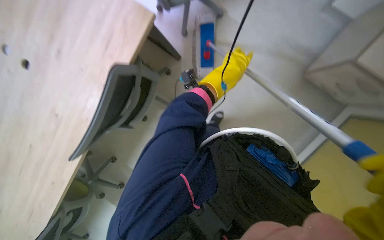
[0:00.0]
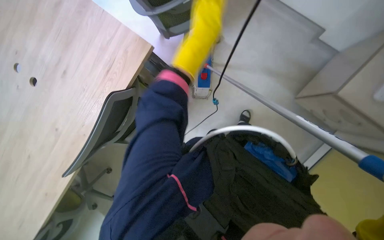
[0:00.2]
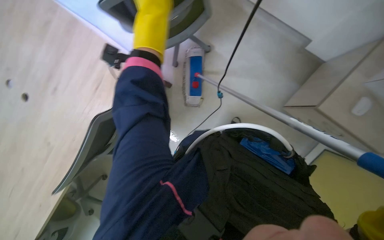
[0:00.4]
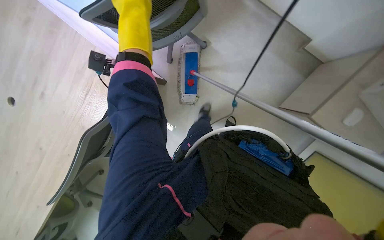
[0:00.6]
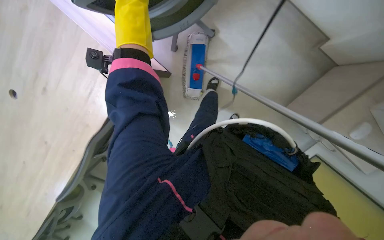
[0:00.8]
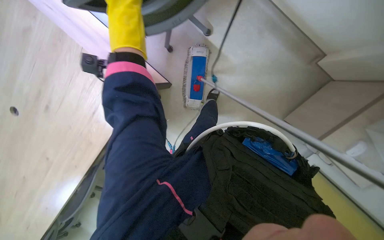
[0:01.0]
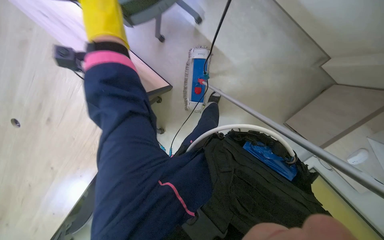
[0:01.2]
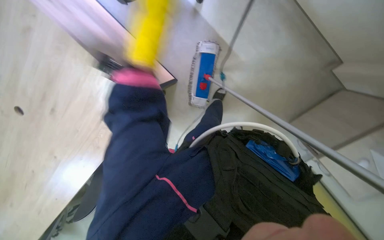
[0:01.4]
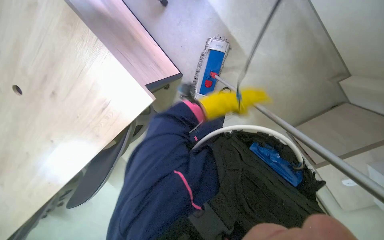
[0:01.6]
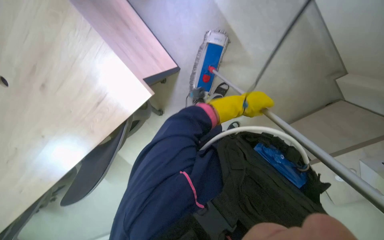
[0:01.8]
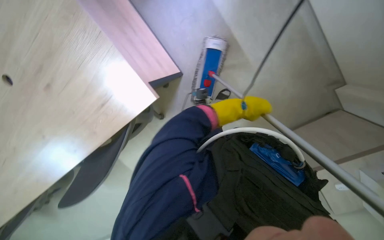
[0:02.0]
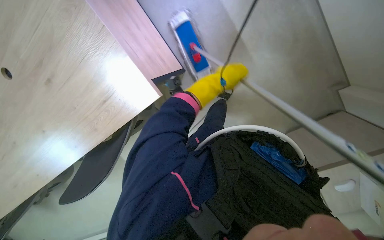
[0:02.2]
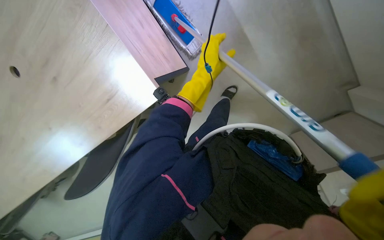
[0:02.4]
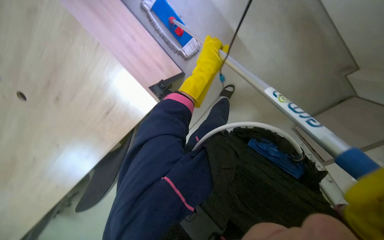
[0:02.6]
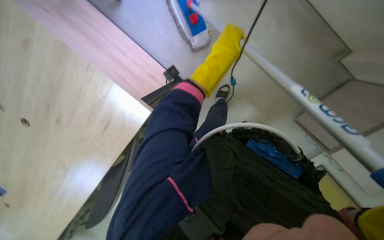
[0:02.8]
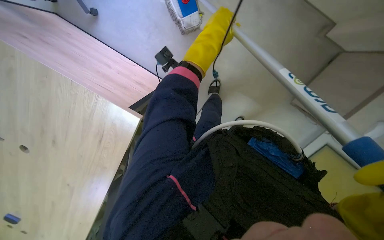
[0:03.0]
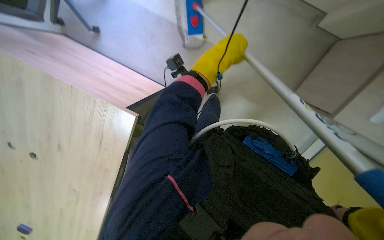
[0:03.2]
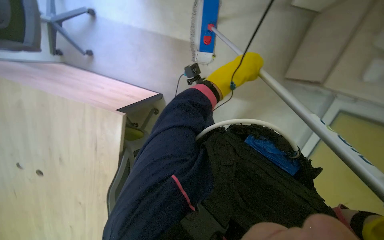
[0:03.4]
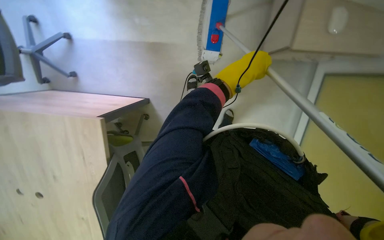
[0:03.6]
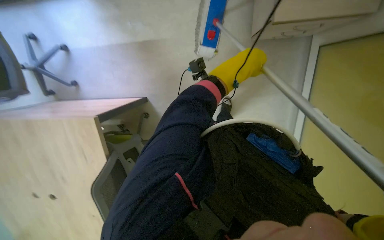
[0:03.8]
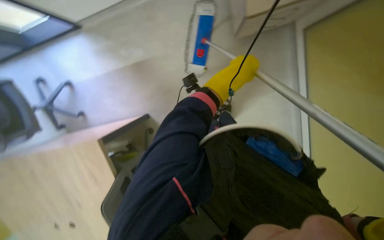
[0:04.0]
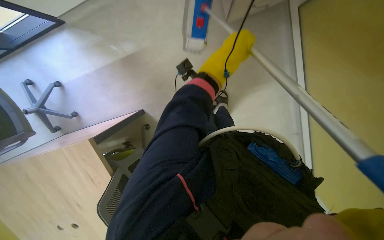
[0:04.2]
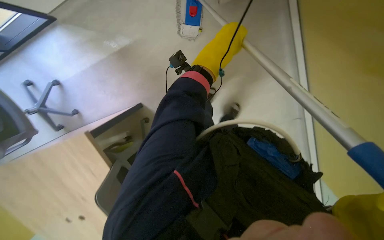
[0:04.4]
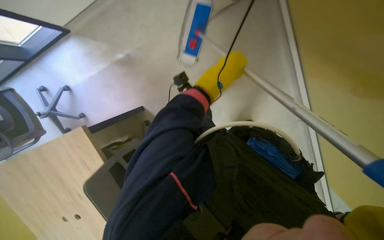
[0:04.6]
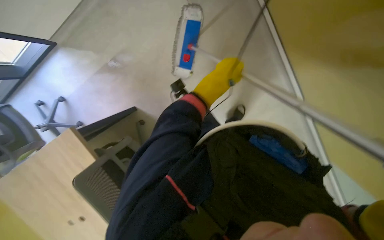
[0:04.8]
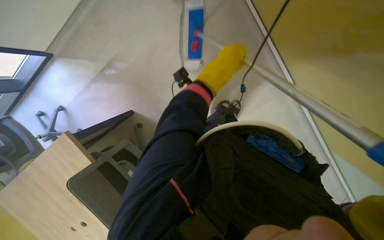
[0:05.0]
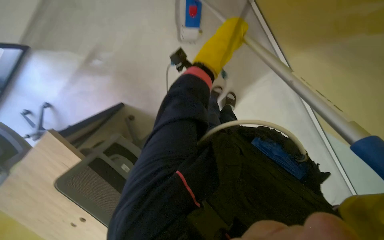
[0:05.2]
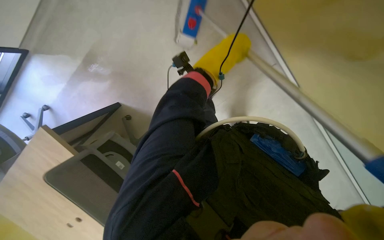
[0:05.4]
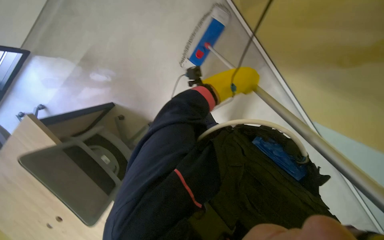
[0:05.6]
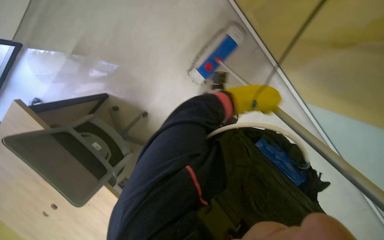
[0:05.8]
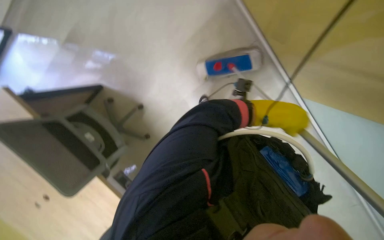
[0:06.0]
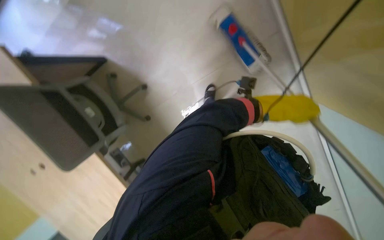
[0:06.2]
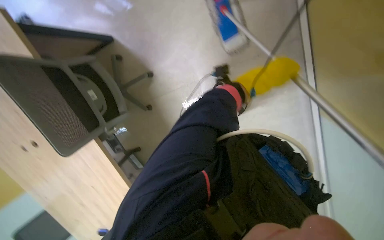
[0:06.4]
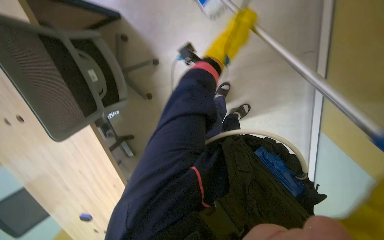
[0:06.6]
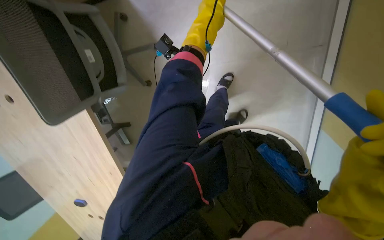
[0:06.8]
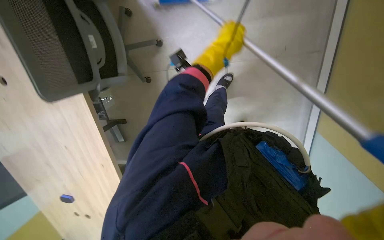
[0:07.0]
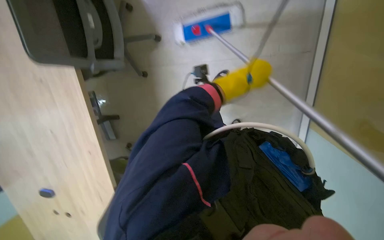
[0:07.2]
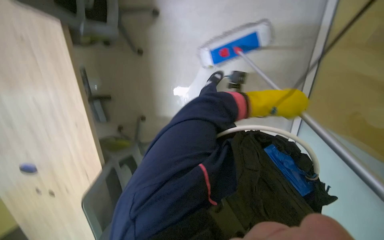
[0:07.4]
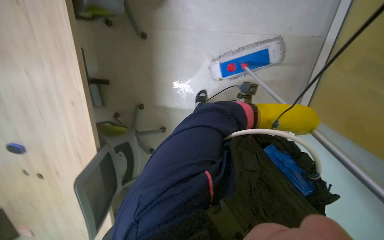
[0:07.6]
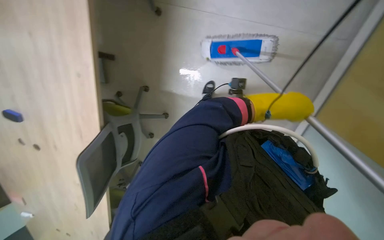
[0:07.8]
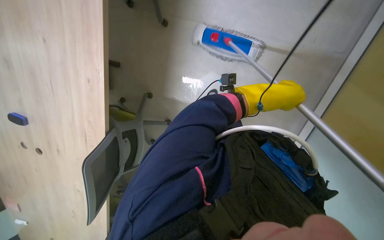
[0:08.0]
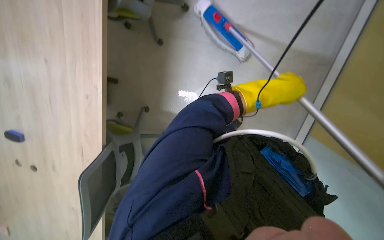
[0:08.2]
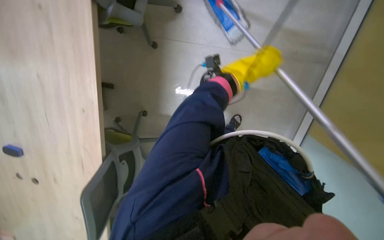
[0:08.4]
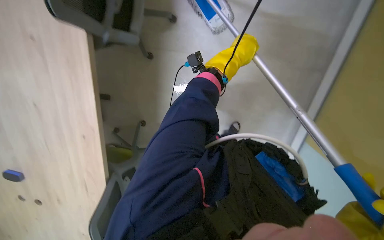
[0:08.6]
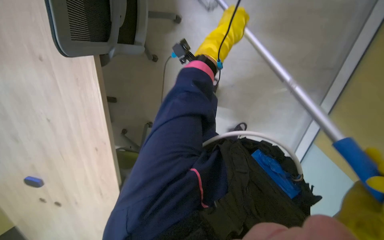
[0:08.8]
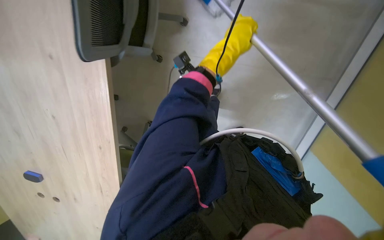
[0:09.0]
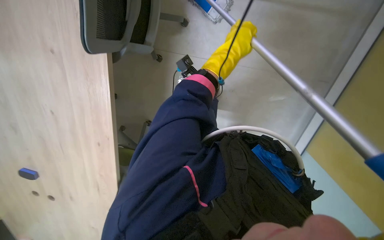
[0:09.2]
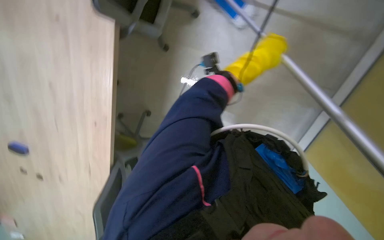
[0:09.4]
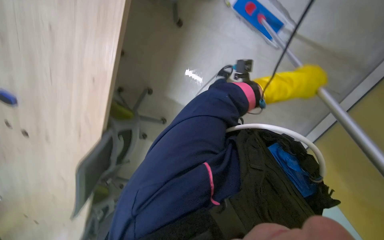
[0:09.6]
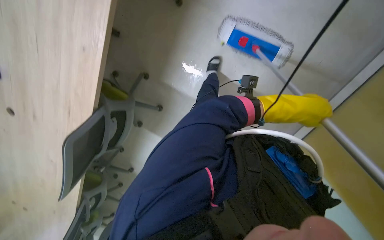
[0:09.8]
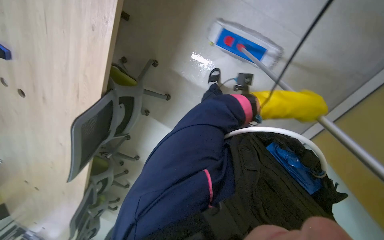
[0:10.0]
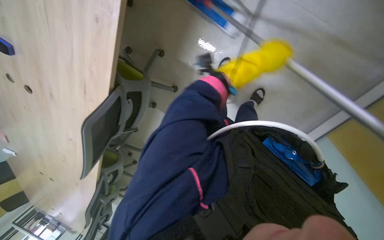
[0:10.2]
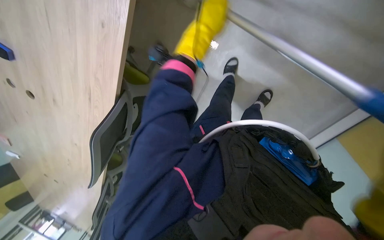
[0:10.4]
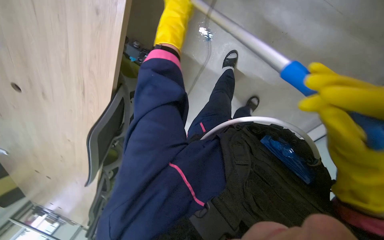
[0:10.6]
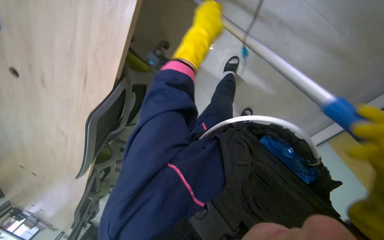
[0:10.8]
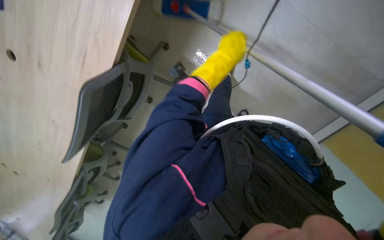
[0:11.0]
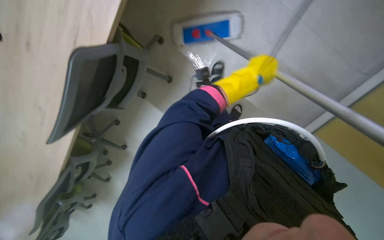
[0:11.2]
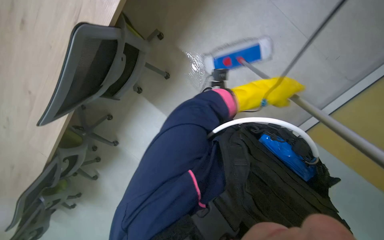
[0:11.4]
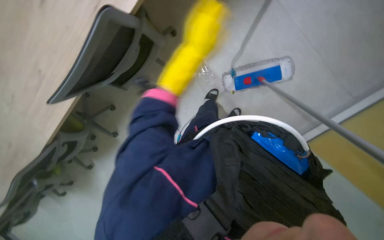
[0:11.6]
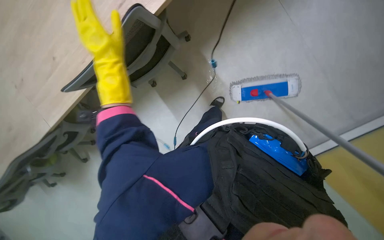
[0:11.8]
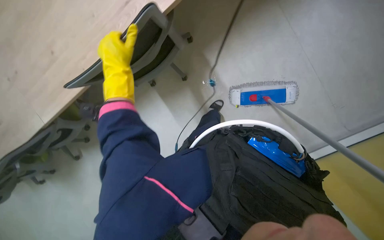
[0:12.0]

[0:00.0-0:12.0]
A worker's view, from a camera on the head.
Job: mopping floor.
The whole recording: Mopping the floor. The worker mops the floor, moving chairs and wringing the mop.
0:03.0 to 0:04.4: The scene rotates counterclockwise by some 30 degrees.
0:04.4 to 0:06.0: The left hand goes approximately 25 cm to the right and down the picture.
0:06.0 to 0:07.6: The head rotates about 30 degrees to the left. The wearer looks some 15 degrees further downward.
0:07.6 to 0:09.0: The left hand heads up the picture, covering some 15 cm.
0:09.0 to 0:10.4: The left hand travels to the right and back again, approximately 10 cm each way.

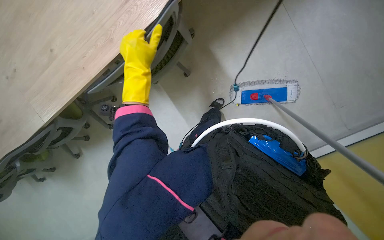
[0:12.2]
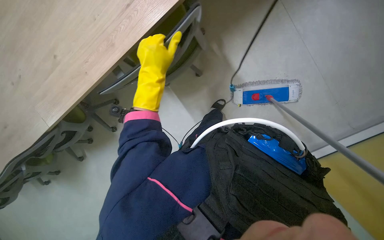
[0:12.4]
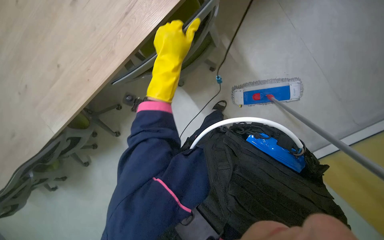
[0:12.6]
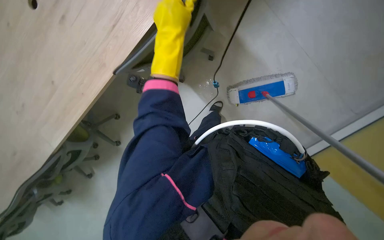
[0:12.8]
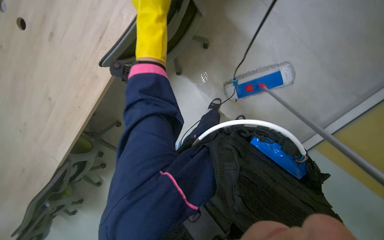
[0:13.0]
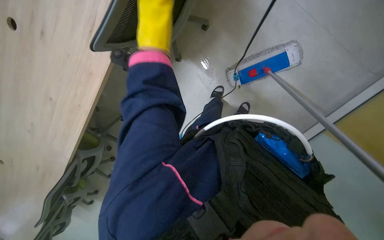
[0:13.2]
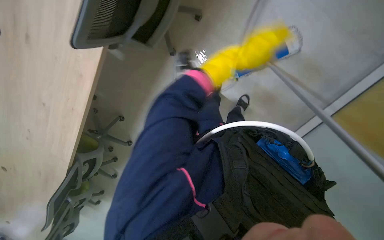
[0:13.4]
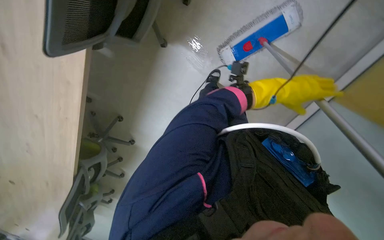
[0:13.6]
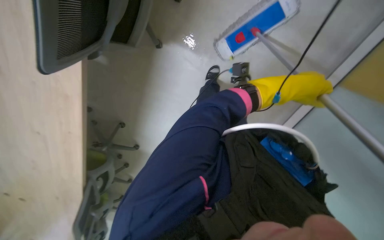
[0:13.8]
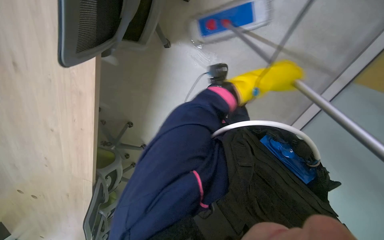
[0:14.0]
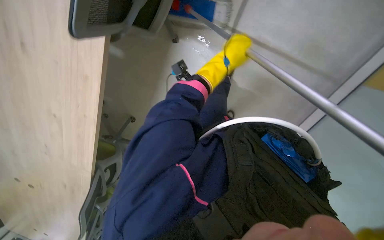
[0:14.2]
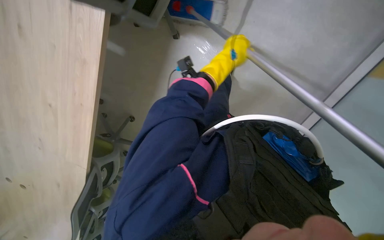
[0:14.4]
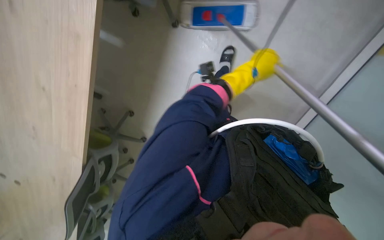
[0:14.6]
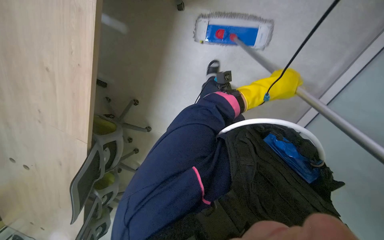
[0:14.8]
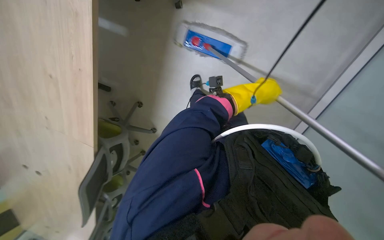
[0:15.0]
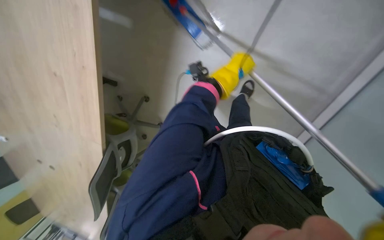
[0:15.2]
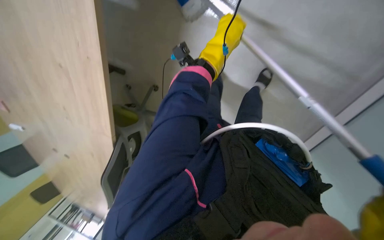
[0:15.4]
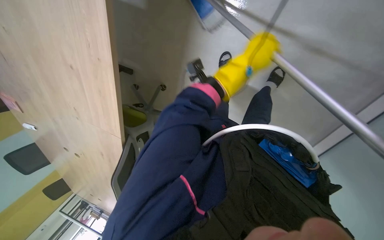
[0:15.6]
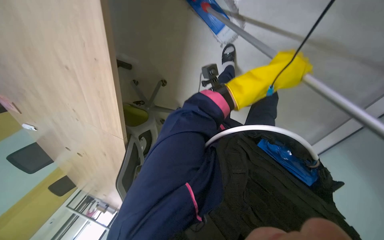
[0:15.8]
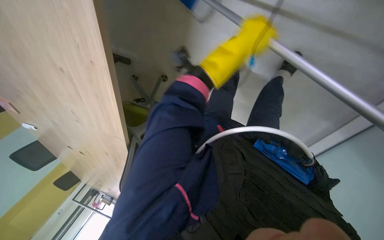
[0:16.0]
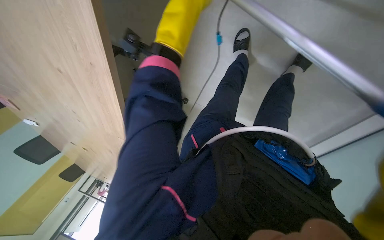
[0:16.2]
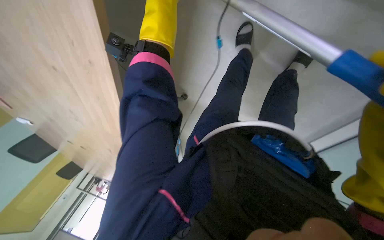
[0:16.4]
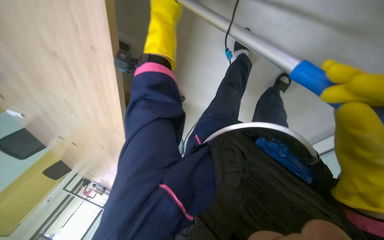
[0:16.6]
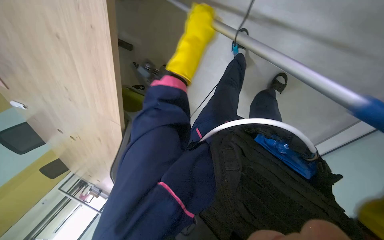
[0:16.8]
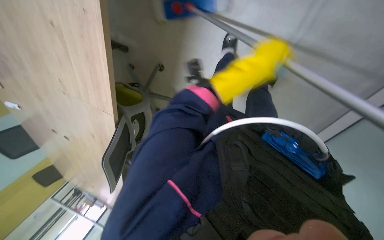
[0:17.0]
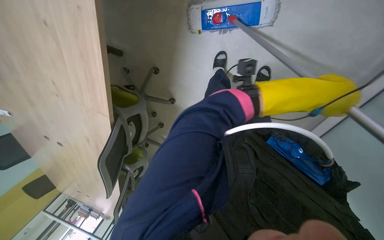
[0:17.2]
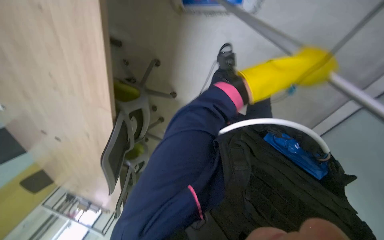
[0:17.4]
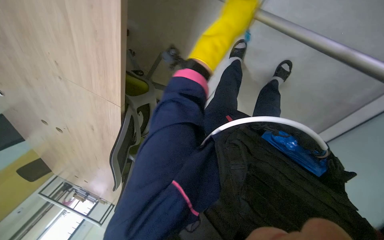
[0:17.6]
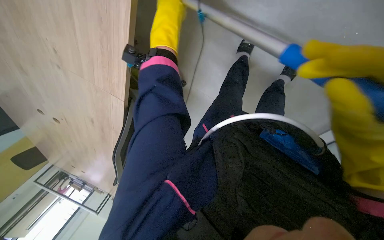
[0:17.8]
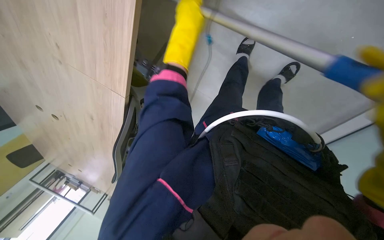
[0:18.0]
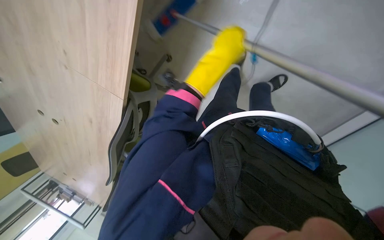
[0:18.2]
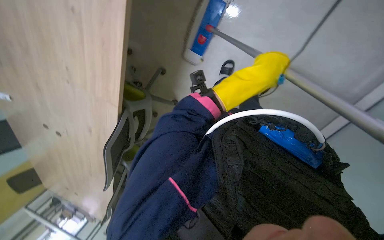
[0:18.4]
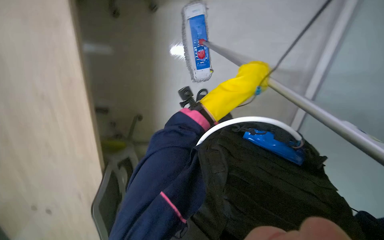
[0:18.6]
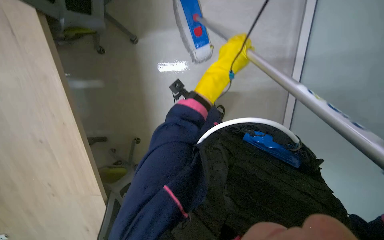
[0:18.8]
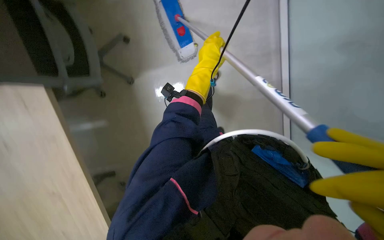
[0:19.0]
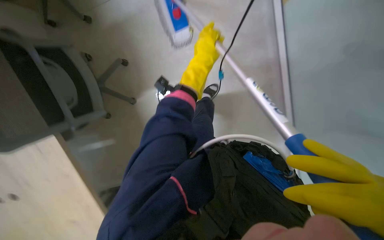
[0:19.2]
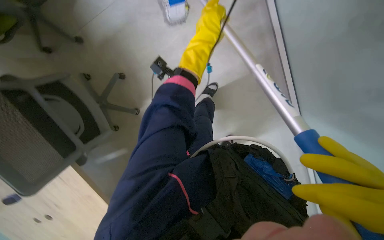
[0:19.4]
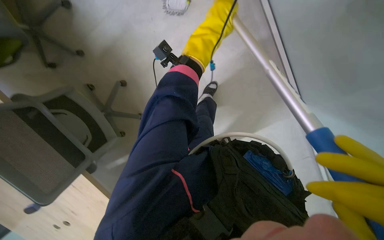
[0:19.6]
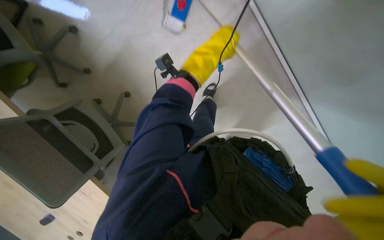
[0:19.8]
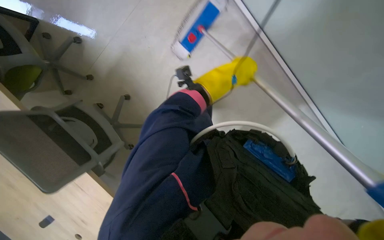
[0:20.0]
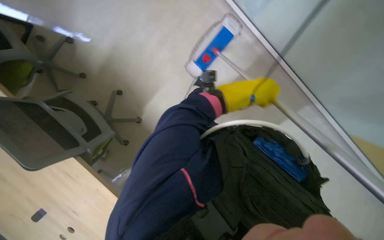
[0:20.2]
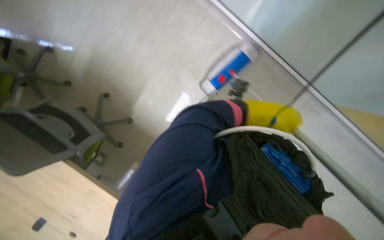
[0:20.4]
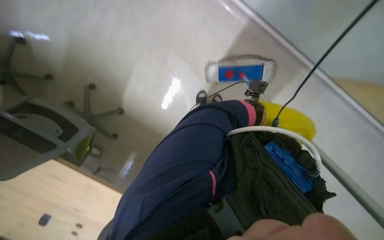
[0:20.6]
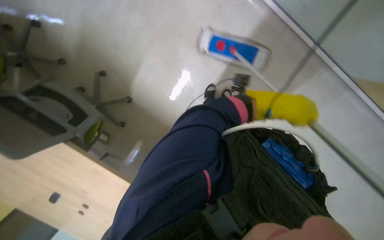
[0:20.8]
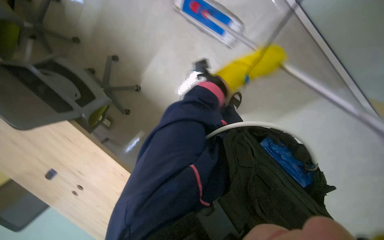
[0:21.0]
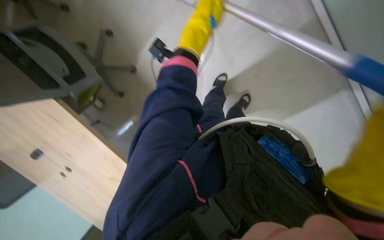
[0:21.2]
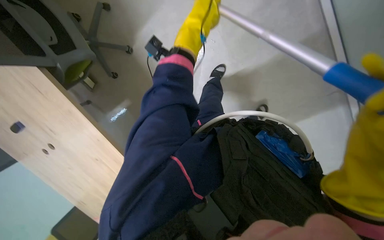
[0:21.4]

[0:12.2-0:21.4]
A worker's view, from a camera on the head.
Job: mopping floor.
The whole recording: Mopping the floor. The worker mops the floor, moving chairs and wringing the mop.
0:12.2 to 0:13.8: The wearer looks about 15 degrees further downward. Everything in view rotates about 30 degrees counterclockwise.
0:15.2 to 0:16.8: The left hand goes left and right, approximately 25 cm each way, reversing 3 times.
0:16.8 to 0:18.4: The left hand goes left and right, about 30 cm each way, reversing 2 times.
0:18.4 to 0:19.8: The left hand shifts roughly 25 cm up the picture.
0:19.8 to 0:21.4: The wearer looks some 15 degrees further downward.
